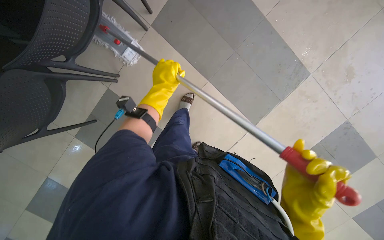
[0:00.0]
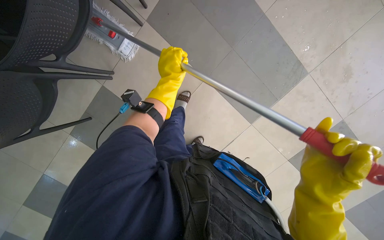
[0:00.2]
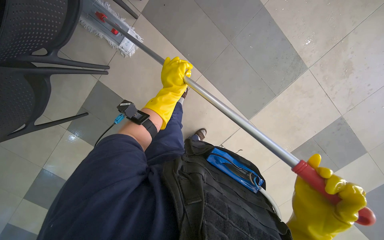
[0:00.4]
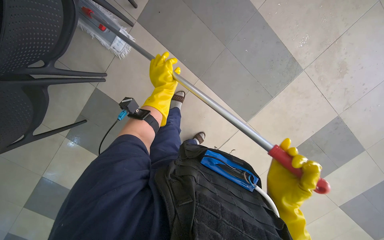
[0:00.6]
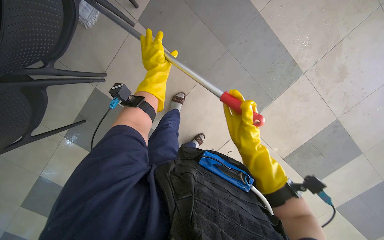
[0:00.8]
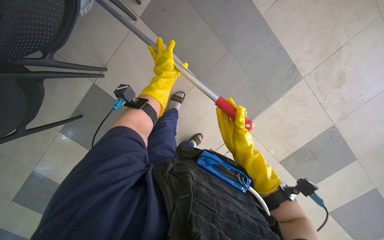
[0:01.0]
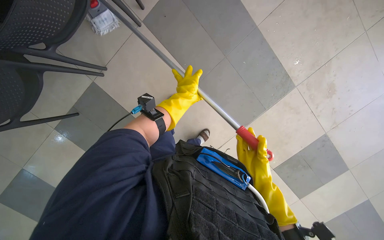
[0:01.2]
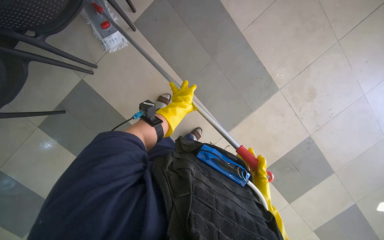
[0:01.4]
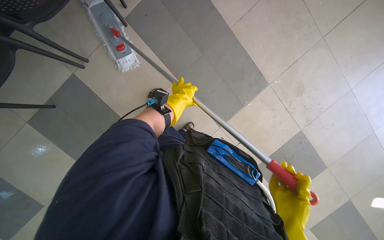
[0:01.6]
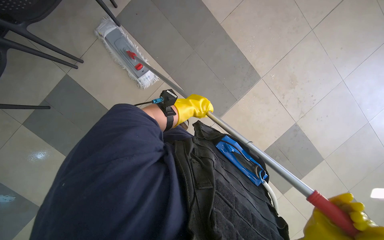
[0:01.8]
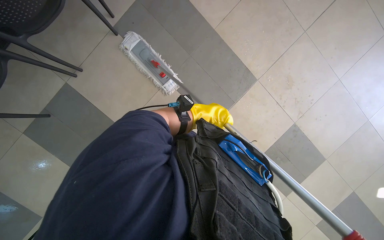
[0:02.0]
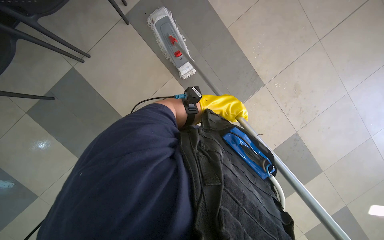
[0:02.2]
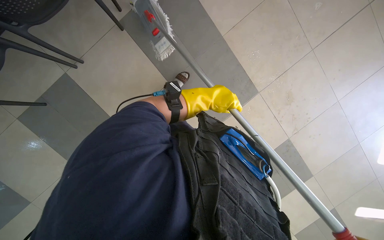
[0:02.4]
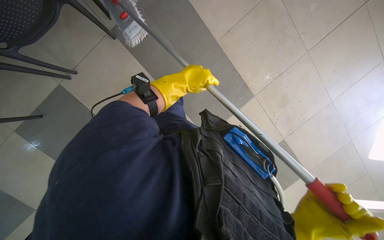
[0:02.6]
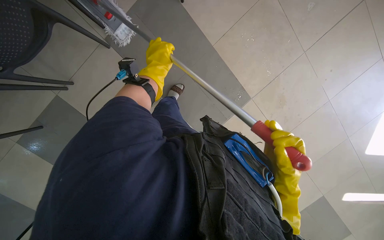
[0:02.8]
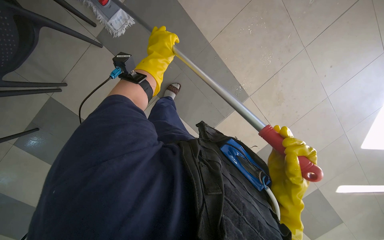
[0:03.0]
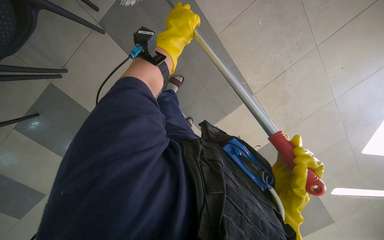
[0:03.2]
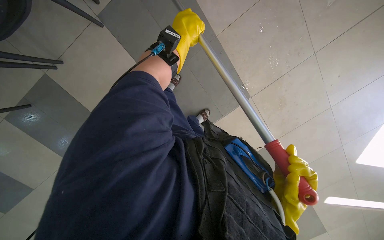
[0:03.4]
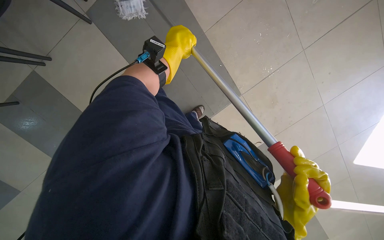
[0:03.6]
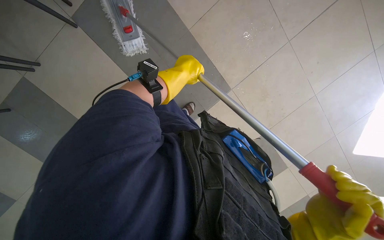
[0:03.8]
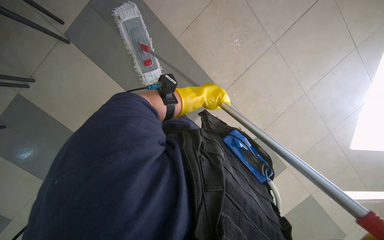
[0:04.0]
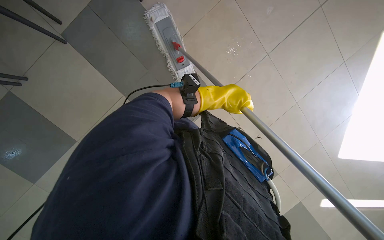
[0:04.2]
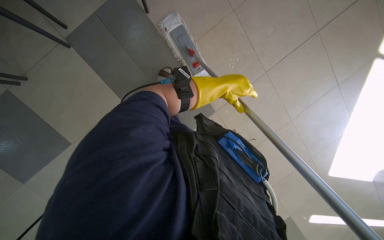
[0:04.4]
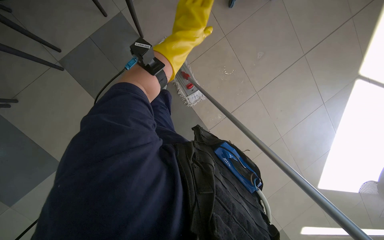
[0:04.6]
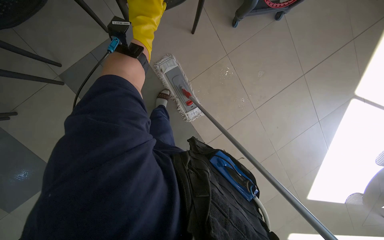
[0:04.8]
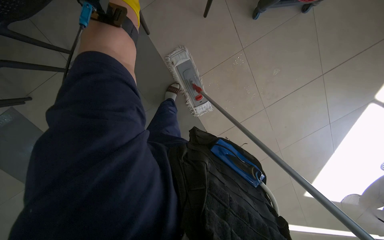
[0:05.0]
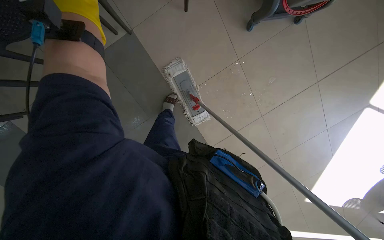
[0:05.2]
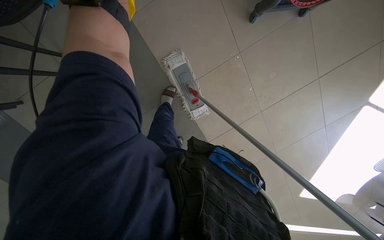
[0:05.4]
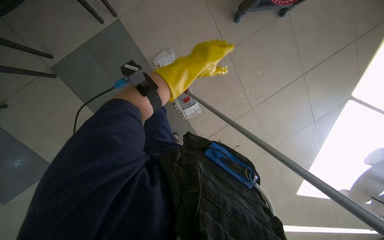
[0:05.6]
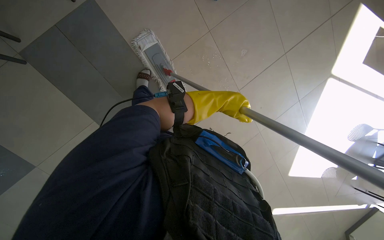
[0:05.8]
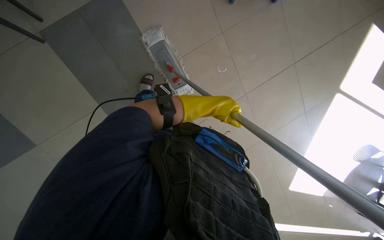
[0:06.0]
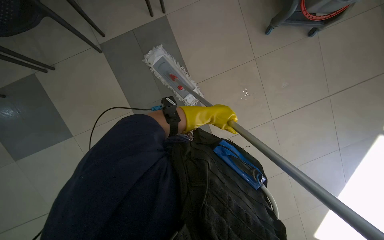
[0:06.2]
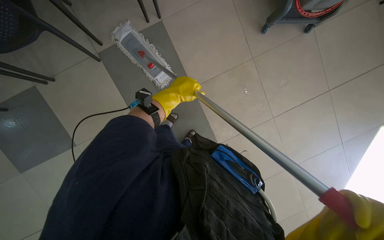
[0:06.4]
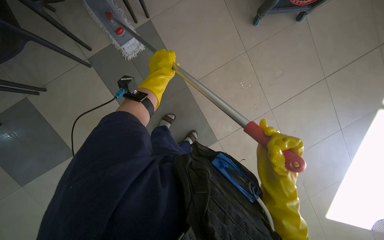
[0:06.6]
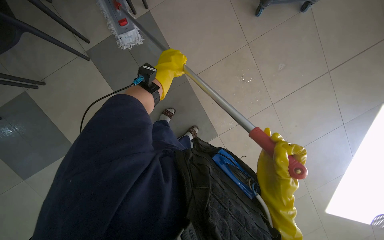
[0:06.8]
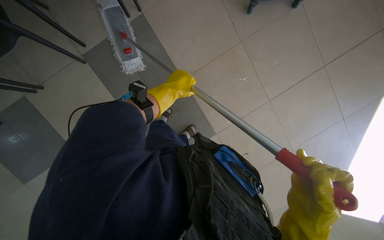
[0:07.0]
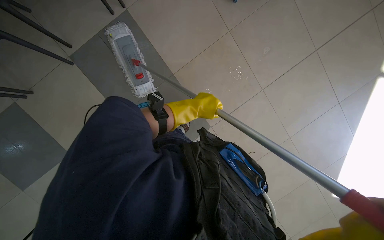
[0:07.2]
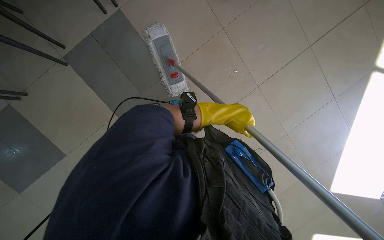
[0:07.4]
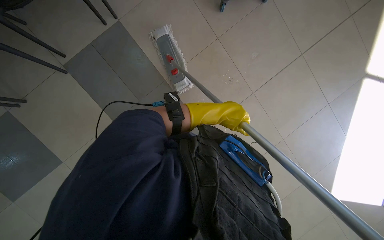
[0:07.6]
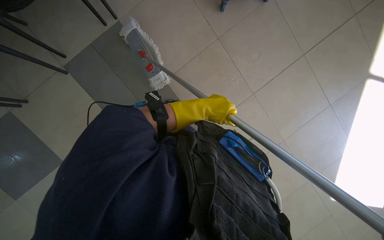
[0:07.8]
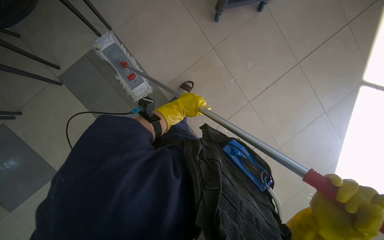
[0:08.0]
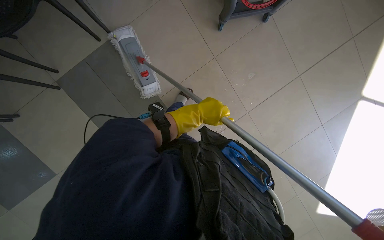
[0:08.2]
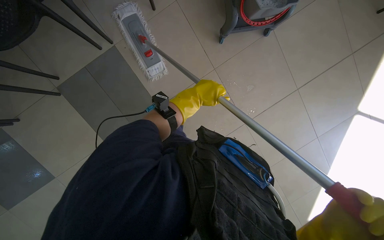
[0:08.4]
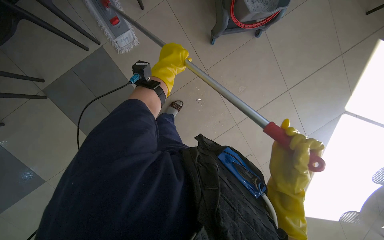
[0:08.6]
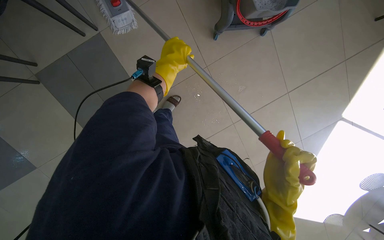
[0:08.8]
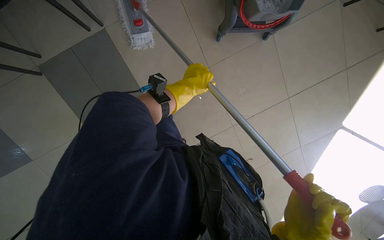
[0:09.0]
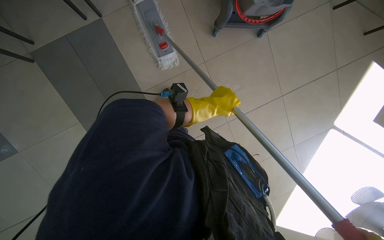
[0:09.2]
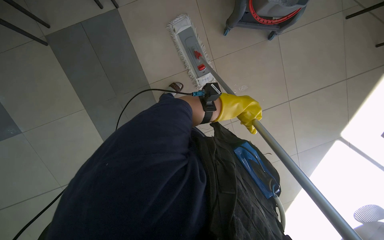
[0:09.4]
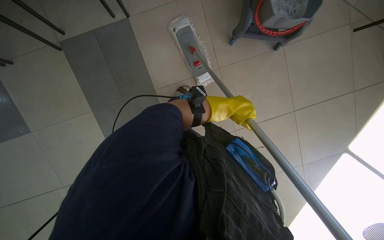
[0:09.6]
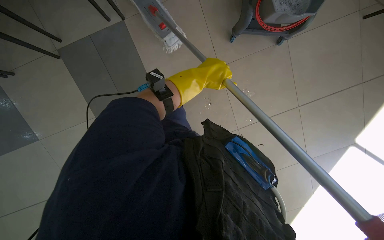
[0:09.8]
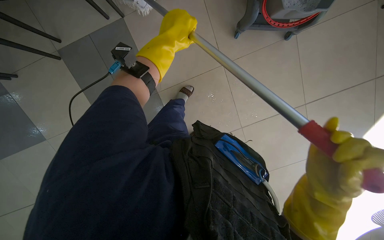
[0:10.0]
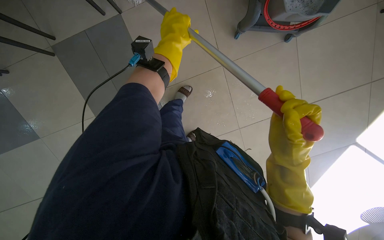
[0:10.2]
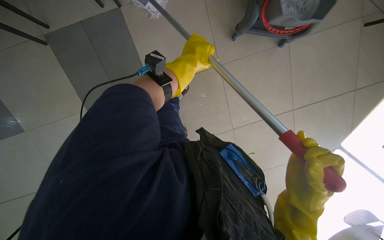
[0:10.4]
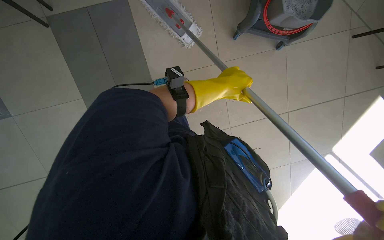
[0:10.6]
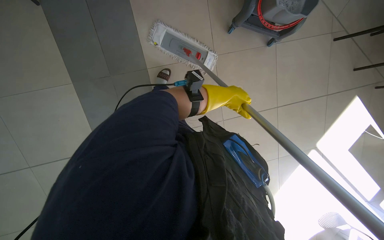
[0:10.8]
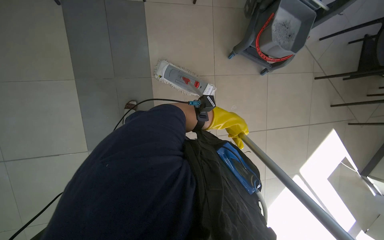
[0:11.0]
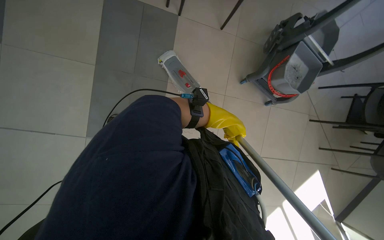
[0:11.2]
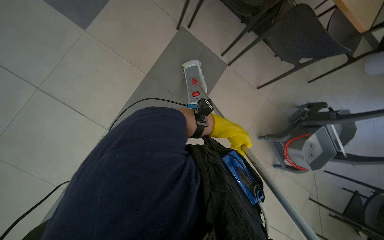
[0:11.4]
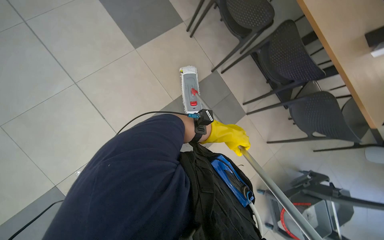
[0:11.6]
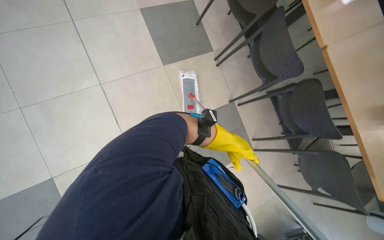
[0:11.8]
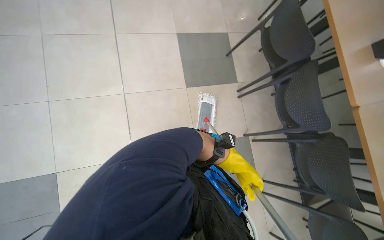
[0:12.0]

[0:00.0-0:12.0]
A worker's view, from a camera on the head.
Job: mopping floor.
The whole recording: Mopping cafeteria floor. The worker mops the cafeteria floor, periodically wringing out the mop.
0:01.6 to 0:03.0: The left hand heads up the picture and nearer to the camera, covering about 15 cm, and reaches approximately 20 cm to the right, then returns.
0:03.0 to 0:04.4: The left hand heads to the right, covering roughly 10 cm.
0:09.0 to 0:10.4: The left hand moves up the picture, some 10 cm, and travels to the right and back again, about 15 cm each way.

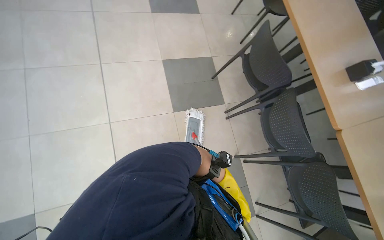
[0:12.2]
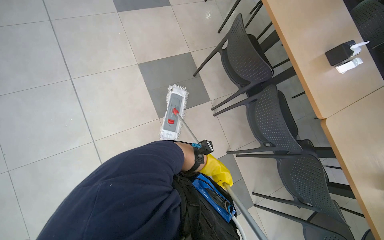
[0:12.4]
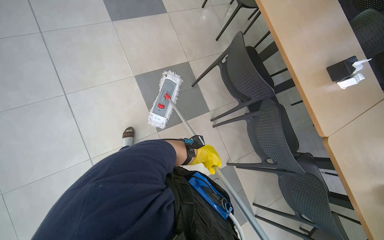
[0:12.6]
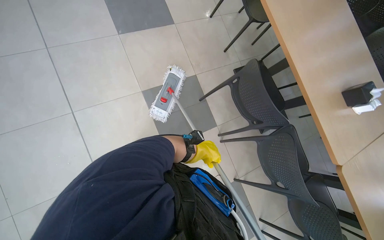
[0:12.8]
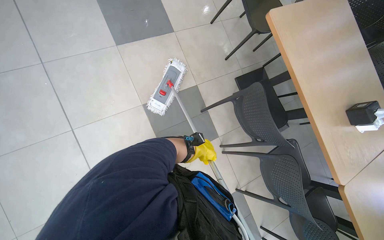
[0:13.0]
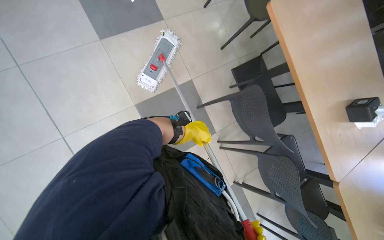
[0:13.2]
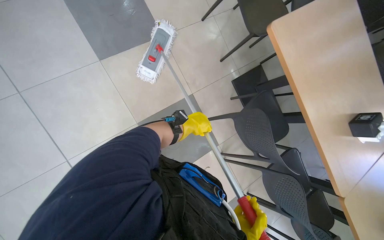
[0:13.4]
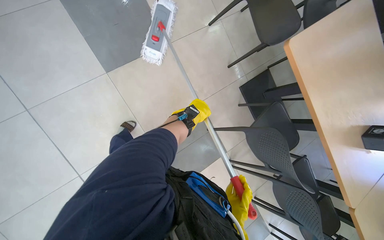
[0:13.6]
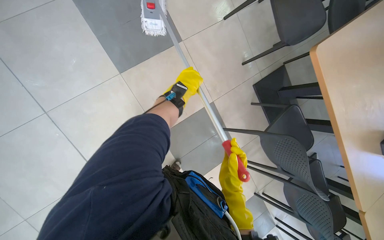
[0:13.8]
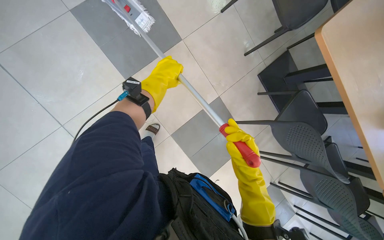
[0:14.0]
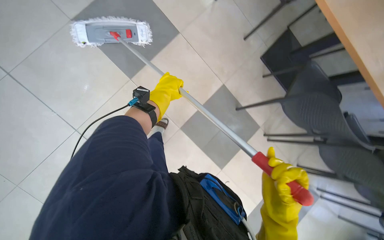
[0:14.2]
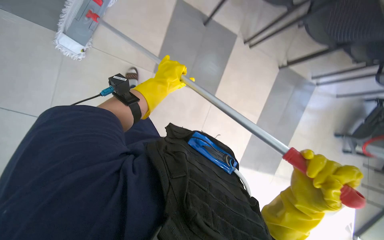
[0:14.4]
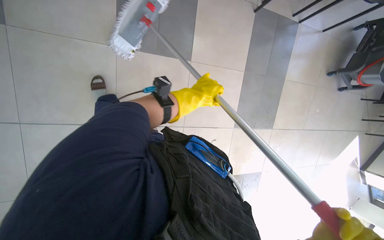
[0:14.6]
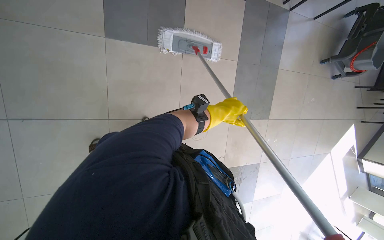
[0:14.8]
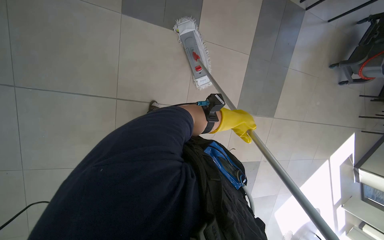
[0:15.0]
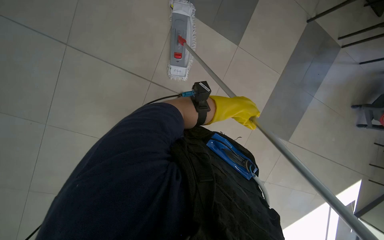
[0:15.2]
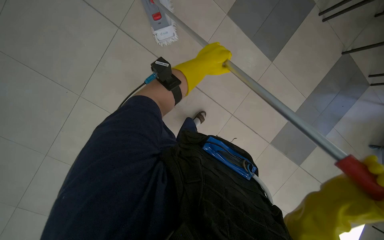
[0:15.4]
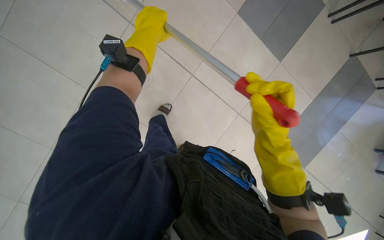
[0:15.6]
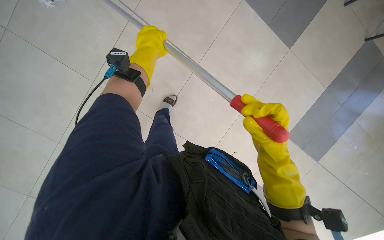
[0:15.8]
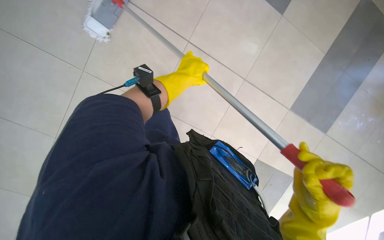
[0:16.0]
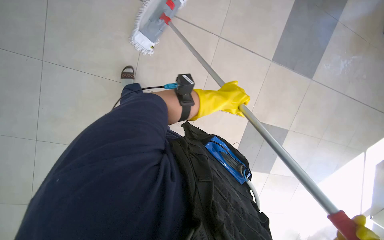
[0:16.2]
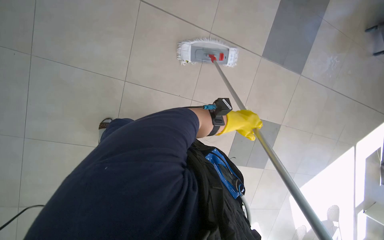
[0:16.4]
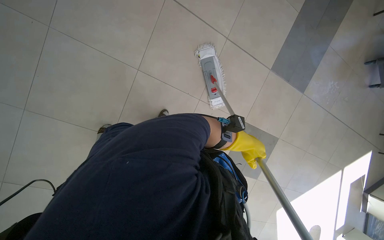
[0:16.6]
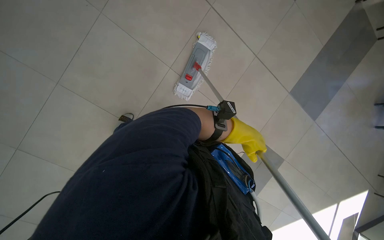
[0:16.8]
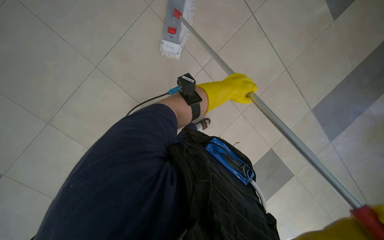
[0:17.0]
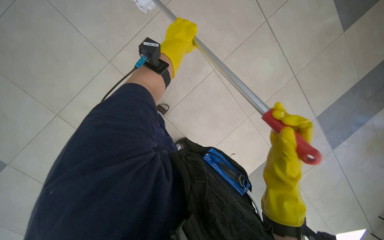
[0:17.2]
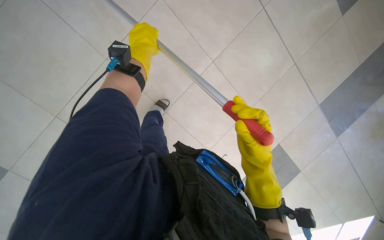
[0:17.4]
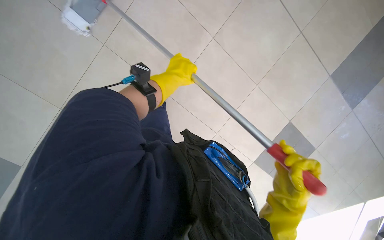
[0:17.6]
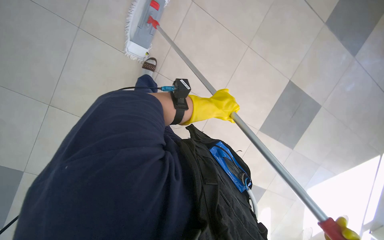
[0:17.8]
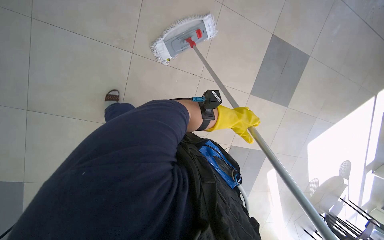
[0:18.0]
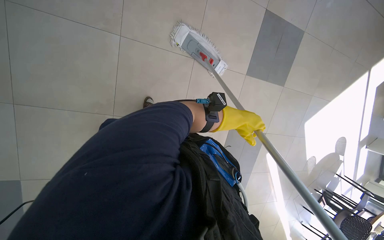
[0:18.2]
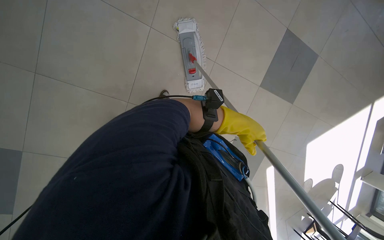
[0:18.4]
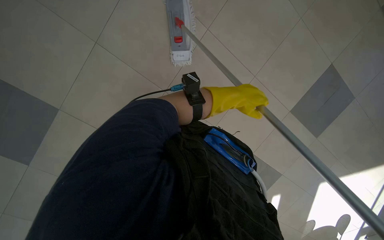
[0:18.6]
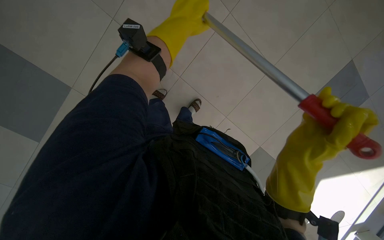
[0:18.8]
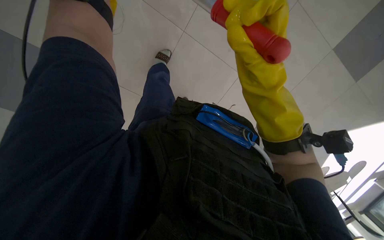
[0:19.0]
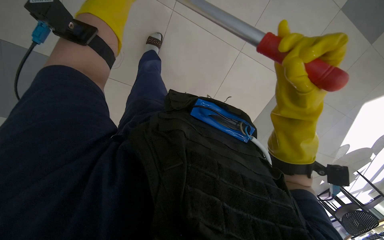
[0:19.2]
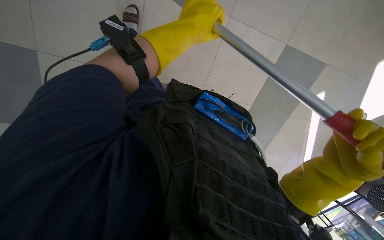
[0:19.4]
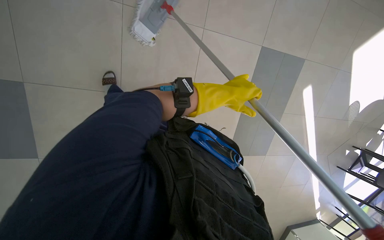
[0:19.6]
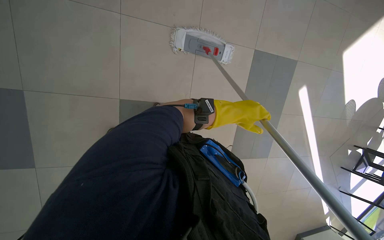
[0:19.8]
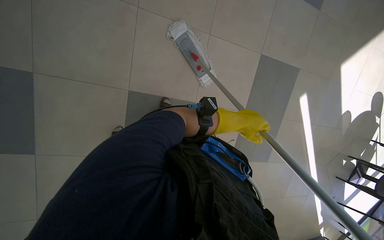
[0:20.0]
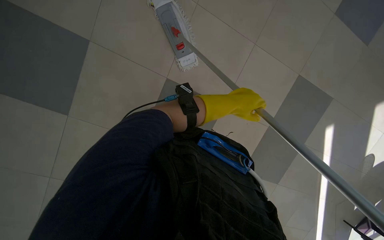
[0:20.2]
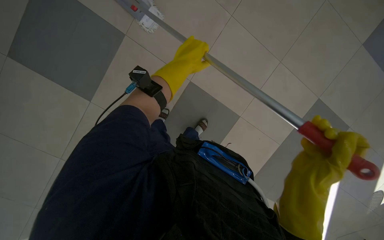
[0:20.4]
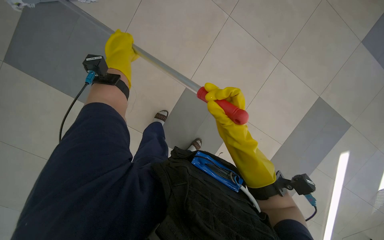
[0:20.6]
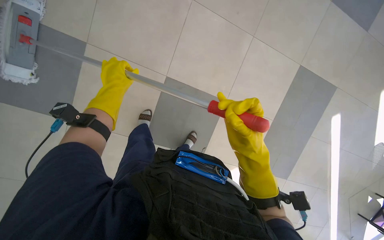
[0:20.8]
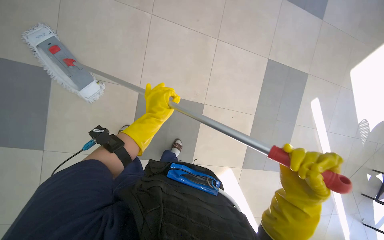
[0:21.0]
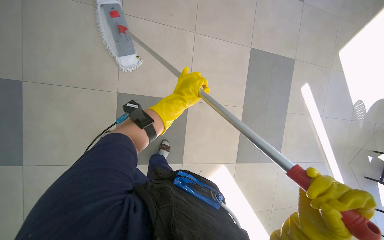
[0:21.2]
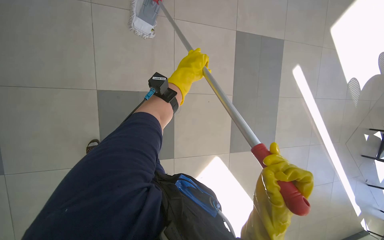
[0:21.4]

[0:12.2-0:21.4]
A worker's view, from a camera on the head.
Job: mopping floor.
The whole recording: Mopping cafeteria floor. The worker mops the cafeteria floor, periodically wringing out the mop.
0:12.2 to 0:13.8: The head travels approximately 90 cm. The view tilts approximately 15 degrees downward.
0:15.2 to 0:16.8: The wearer moves some 50 cm. The view tilts some 10 degrees upward. Everything in view rotates approximately 50 degrees clockwise.
0:16.8 to 0:18.4: The left hand goes to the left and returns, roughly 50 cm each way.
0:19.8 to 0:21.4: The scene rotates clockwise by some 25 degrees.
